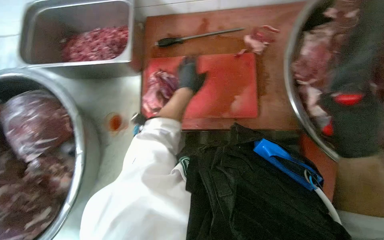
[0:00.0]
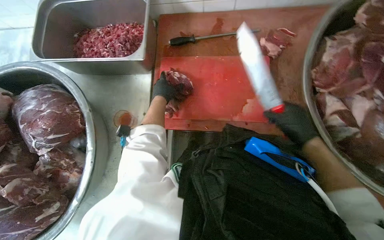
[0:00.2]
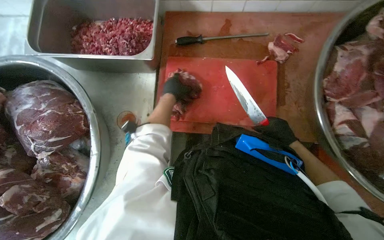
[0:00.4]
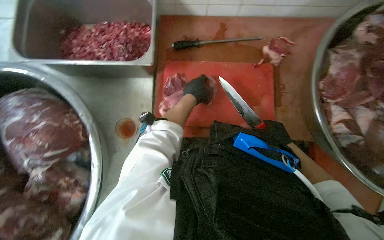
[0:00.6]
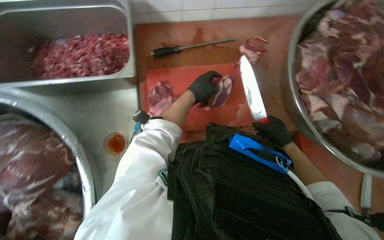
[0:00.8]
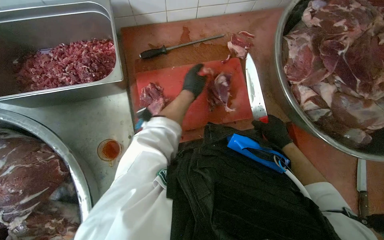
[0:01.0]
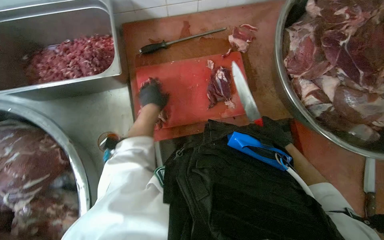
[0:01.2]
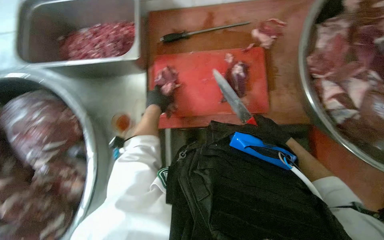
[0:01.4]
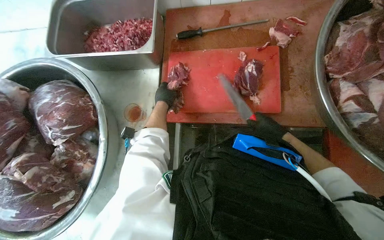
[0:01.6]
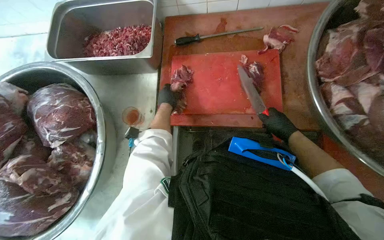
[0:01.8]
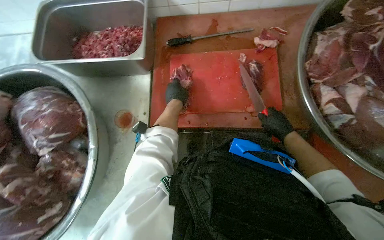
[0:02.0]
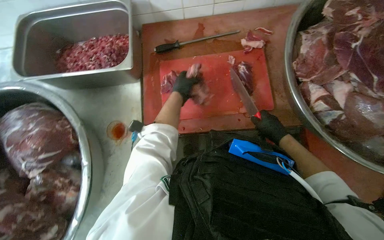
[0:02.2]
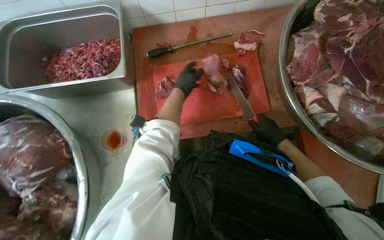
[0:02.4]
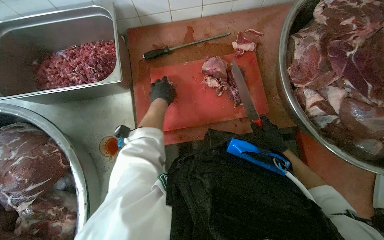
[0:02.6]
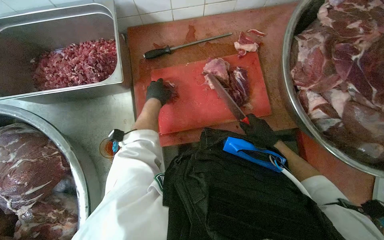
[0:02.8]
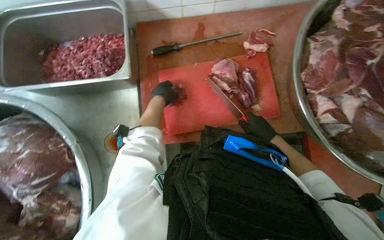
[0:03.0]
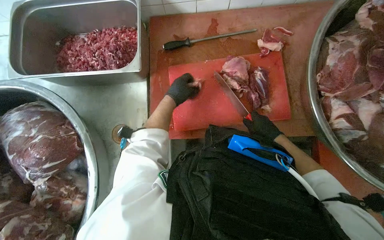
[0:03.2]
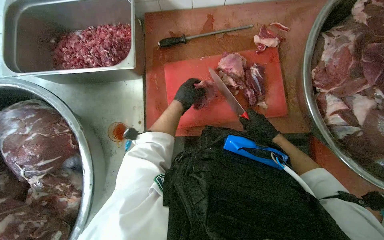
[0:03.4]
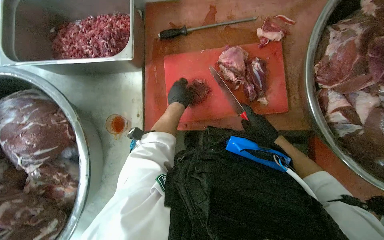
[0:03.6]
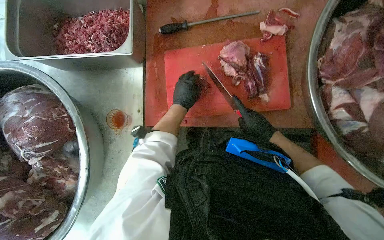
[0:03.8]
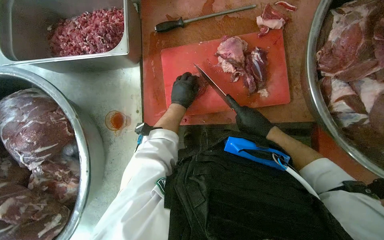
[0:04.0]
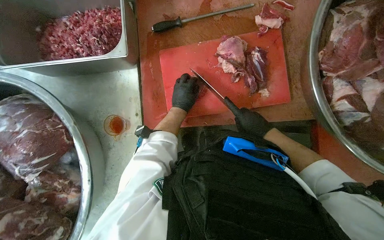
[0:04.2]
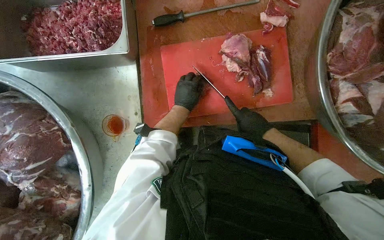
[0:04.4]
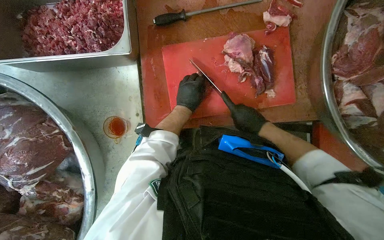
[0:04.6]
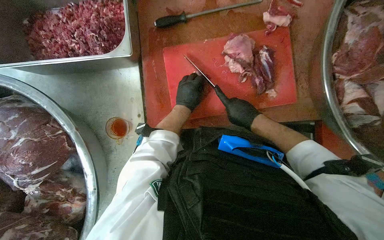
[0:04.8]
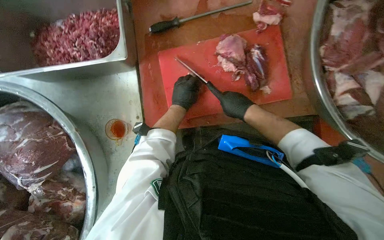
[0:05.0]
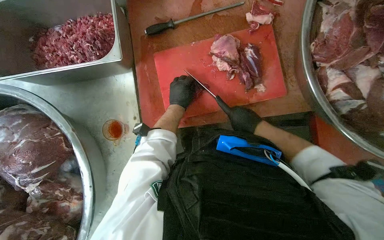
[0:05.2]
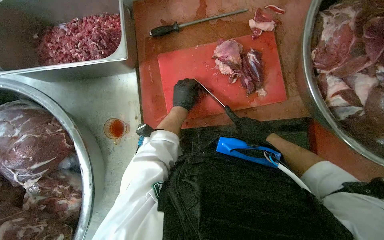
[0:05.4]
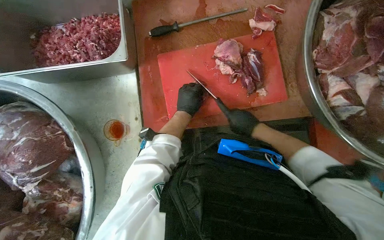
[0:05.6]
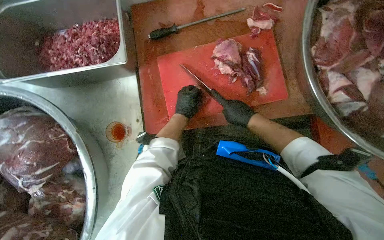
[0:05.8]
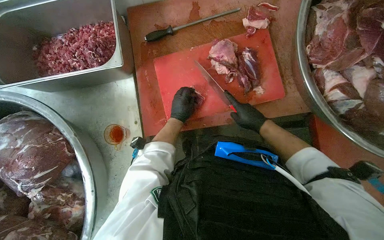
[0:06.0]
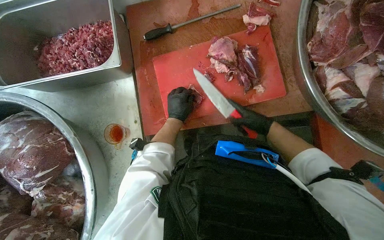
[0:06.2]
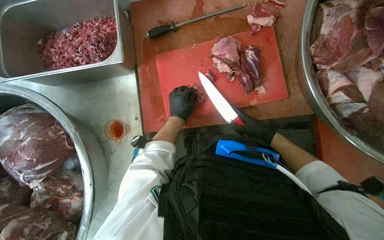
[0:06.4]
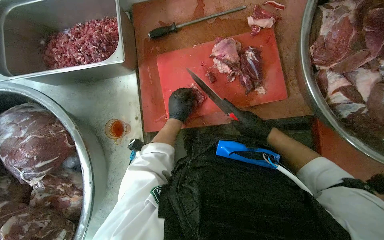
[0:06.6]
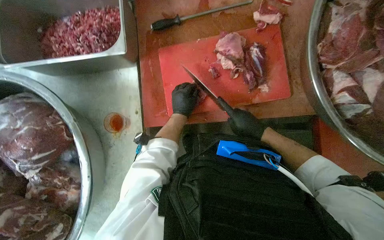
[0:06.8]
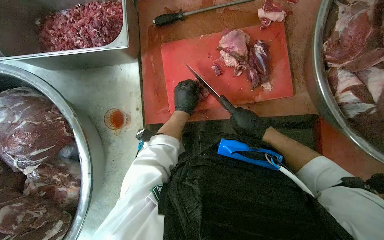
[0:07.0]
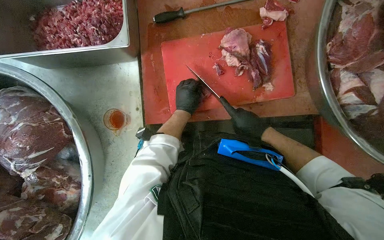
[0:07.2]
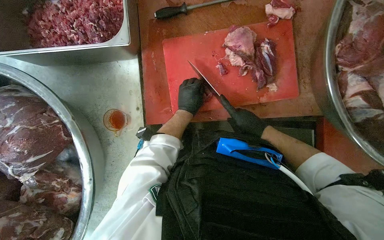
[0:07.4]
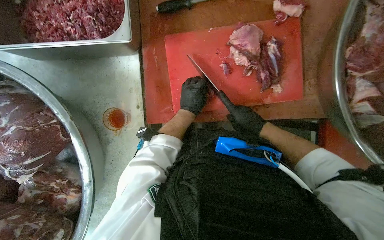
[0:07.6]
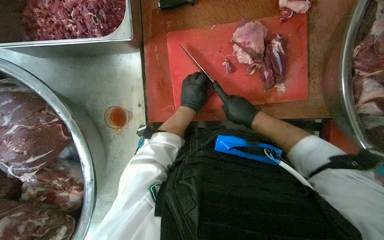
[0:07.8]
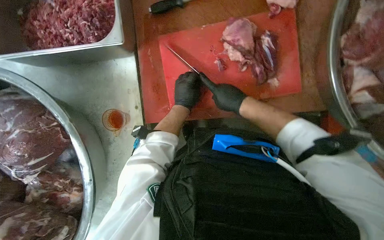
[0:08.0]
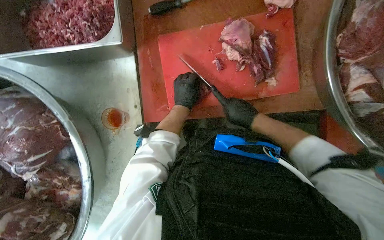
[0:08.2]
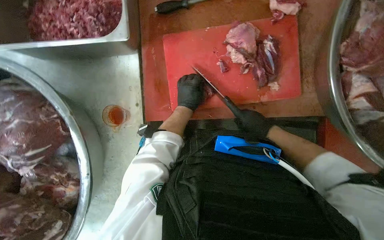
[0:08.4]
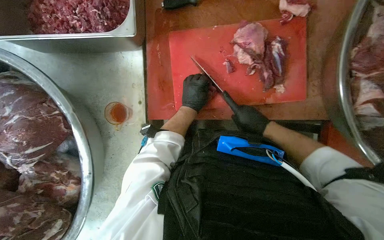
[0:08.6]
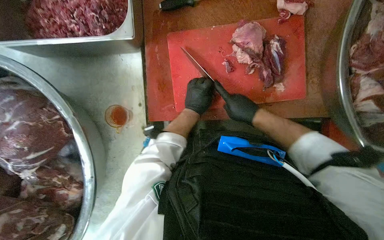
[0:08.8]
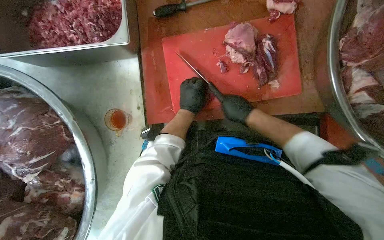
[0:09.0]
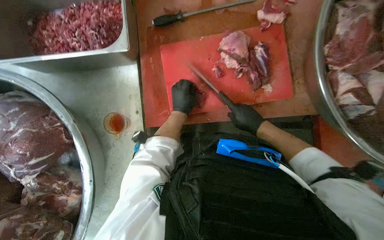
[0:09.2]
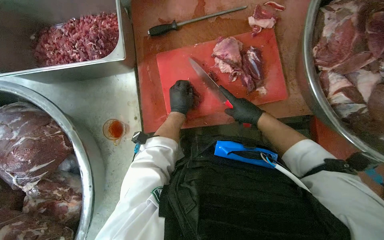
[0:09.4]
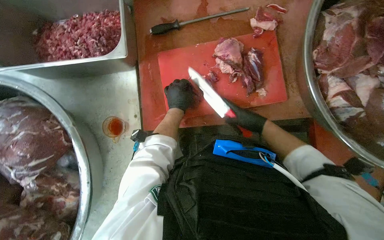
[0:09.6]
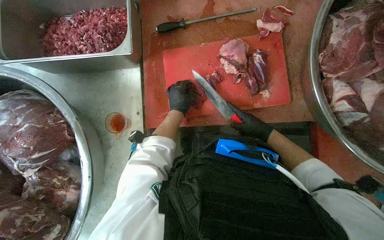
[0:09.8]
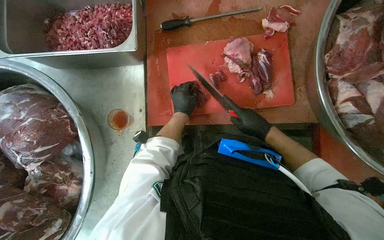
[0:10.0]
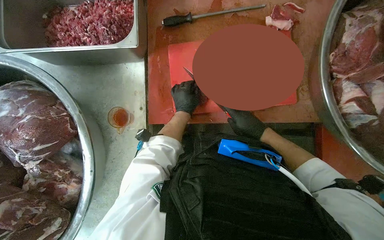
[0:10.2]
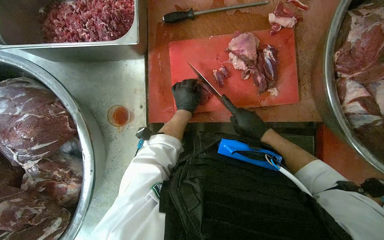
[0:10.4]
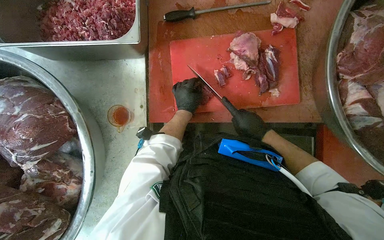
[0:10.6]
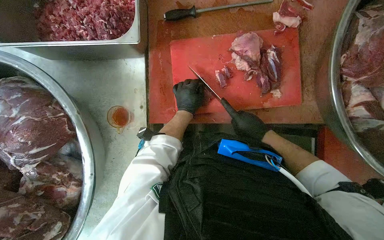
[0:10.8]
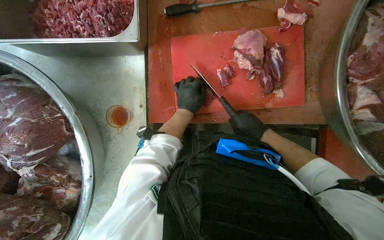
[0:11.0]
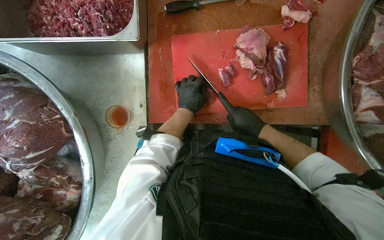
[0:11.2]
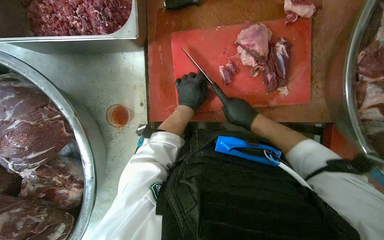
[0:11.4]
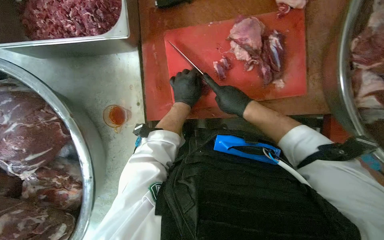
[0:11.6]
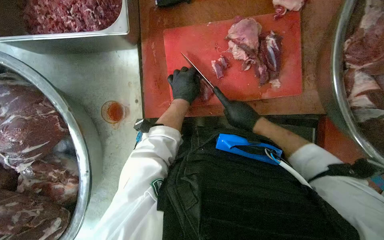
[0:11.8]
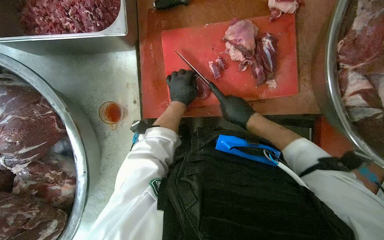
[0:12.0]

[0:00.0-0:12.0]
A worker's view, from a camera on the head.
Job: preparing food.
The whole recording: Cutting meat on board. The worker cuts large pieces of meat into smaller portions on a red cutting board.
0:00.0 to 0:01.6: The left hand swings left and right, some 15 cm each way, with 2 reversals. The right hand heads to the left and farther from the camera, covering roughly 25 cm.
0:04.4 to 0:07.6: The hands stay close to where they were, moving slightly.
0:07.6 to 0:09.0: The hands are busy where they are.

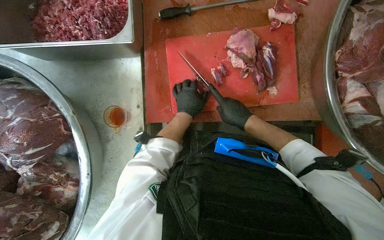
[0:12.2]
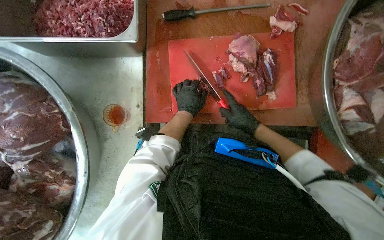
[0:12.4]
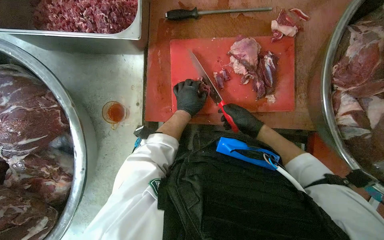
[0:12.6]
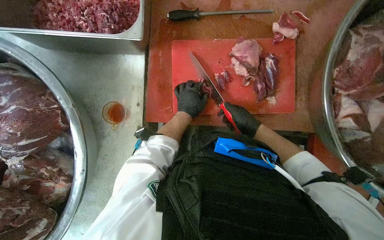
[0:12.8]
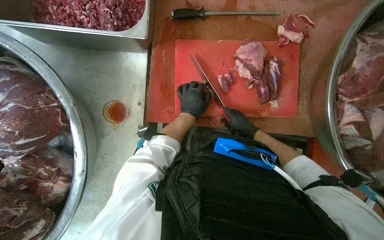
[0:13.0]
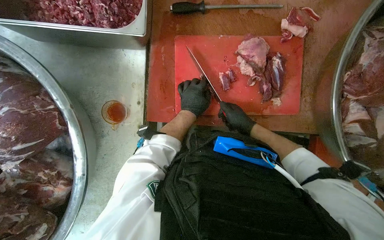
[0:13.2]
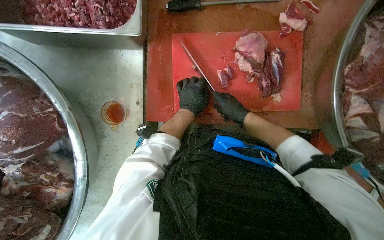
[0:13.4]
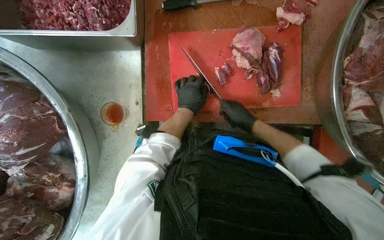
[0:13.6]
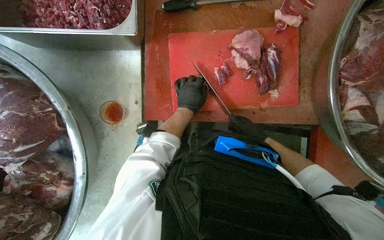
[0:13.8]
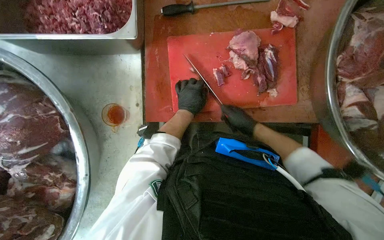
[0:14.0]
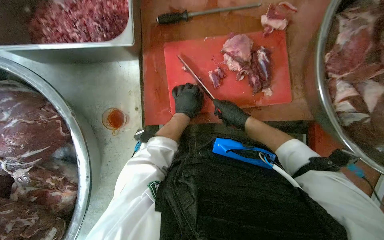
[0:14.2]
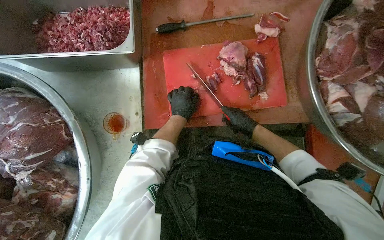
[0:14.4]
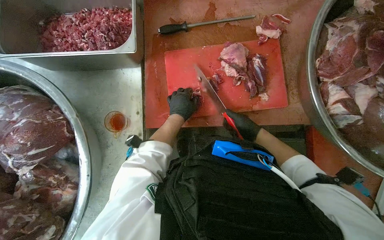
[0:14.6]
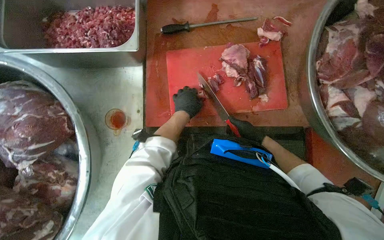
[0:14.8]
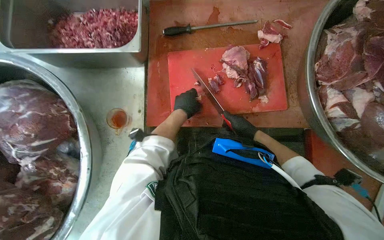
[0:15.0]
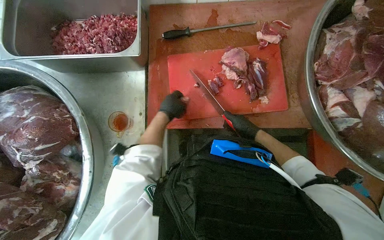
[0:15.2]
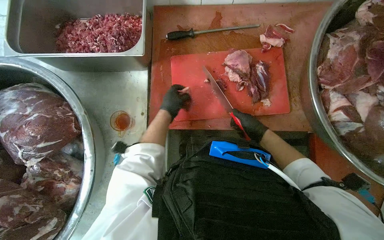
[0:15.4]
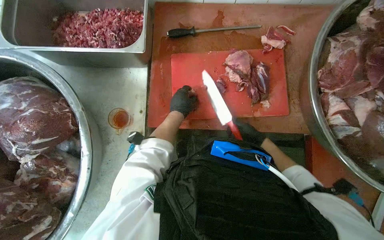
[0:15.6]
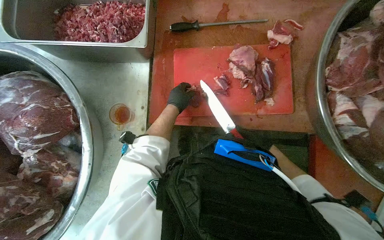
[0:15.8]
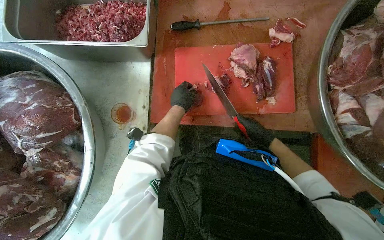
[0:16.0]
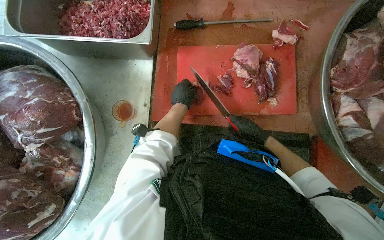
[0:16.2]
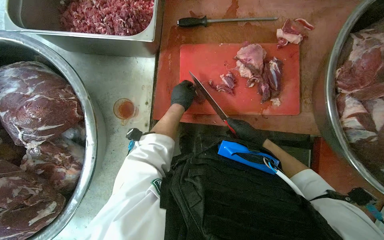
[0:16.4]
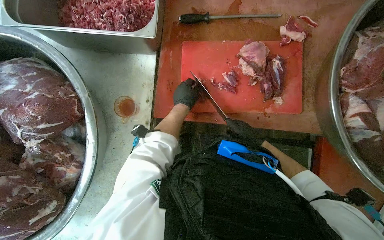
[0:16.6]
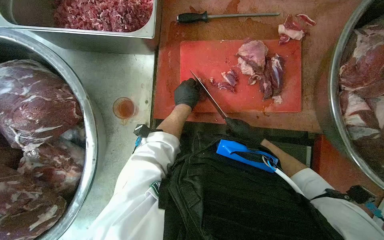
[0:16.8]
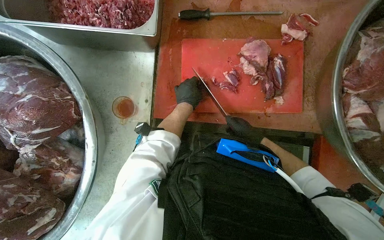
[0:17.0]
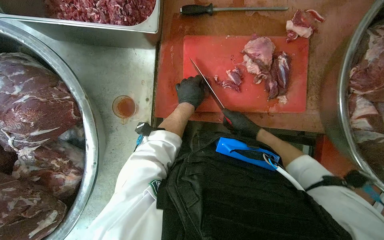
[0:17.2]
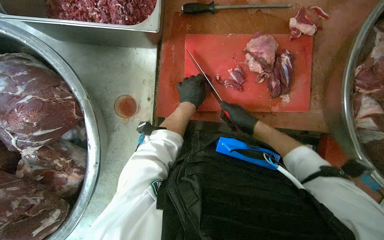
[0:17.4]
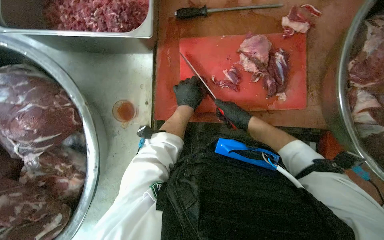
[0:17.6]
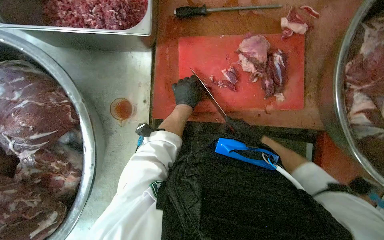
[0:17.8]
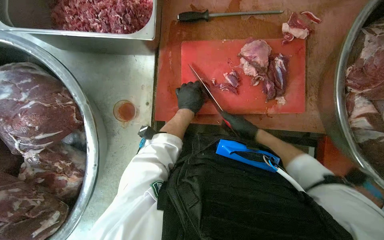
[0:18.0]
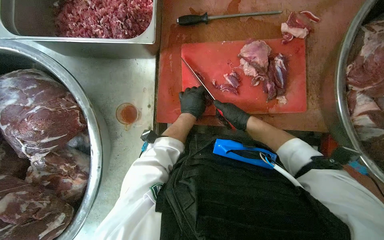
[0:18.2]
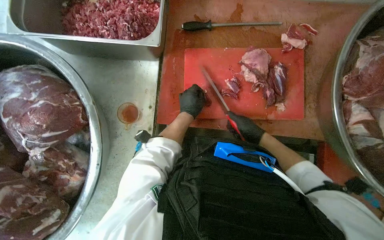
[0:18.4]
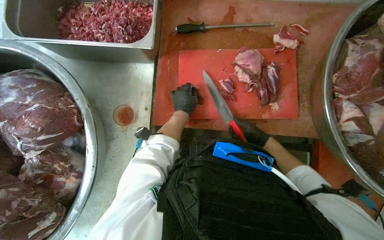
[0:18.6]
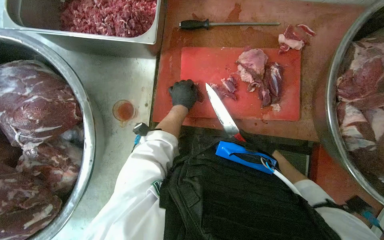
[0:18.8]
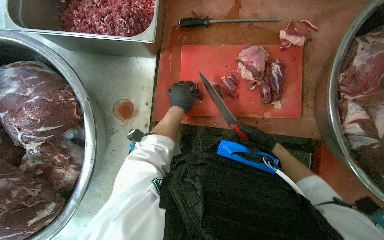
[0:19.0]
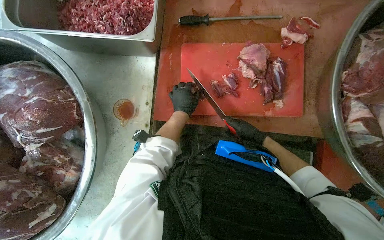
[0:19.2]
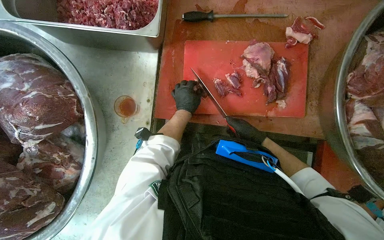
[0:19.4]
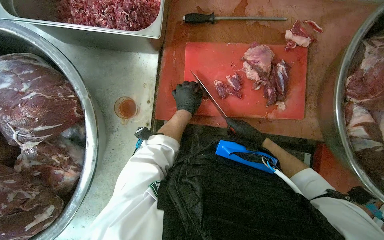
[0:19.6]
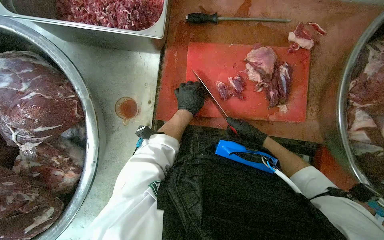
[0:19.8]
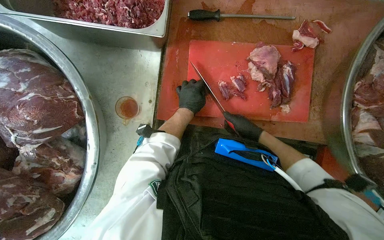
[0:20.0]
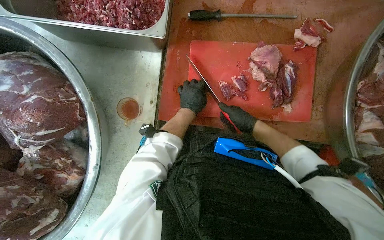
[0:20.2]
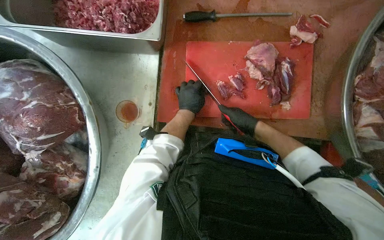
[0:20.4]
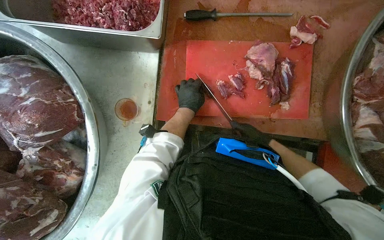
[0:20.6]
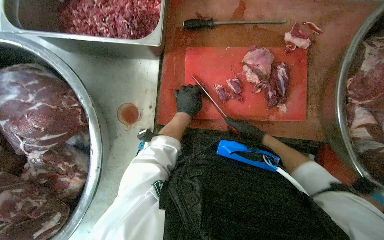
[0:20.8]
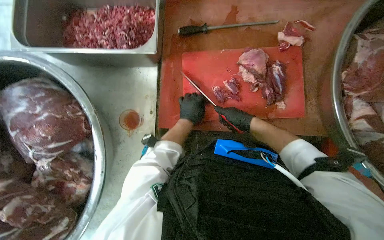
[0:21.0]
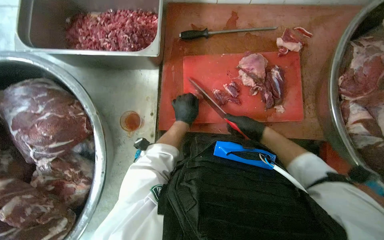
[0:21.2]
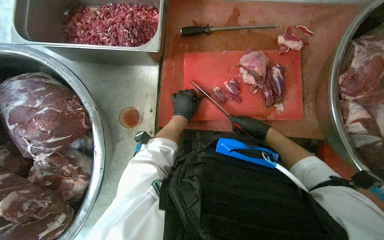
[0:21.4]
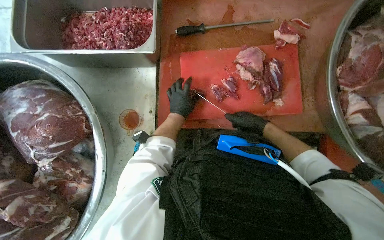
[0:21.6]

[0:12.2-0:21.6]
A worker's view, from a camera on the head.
Job: preparing food.
The whole recording: Cutting meat on board. The worker cuts large pieces of meat into smaller portions on a red cutting board.
0:13.8 to 0:18.4: The hands are busy where they are.
0:20.0 to 0:21.6: The hands make small movements and keep their place.
